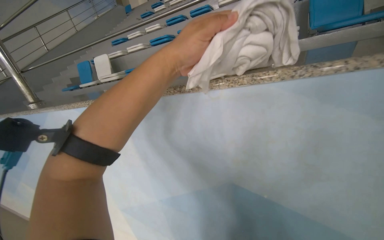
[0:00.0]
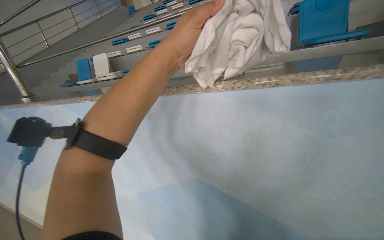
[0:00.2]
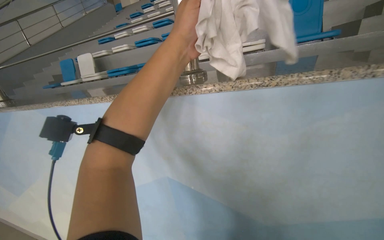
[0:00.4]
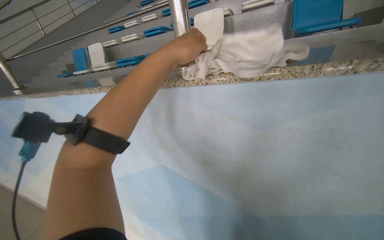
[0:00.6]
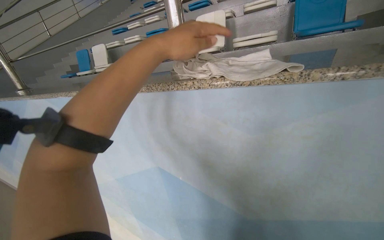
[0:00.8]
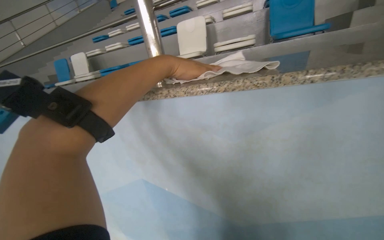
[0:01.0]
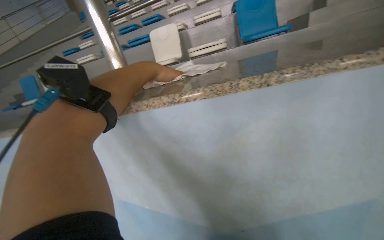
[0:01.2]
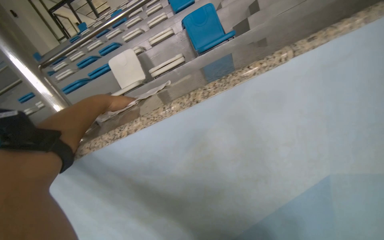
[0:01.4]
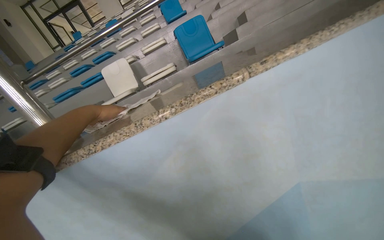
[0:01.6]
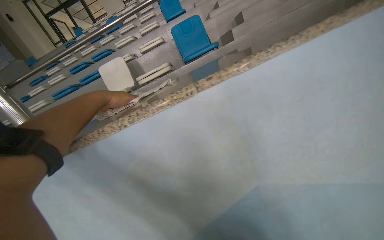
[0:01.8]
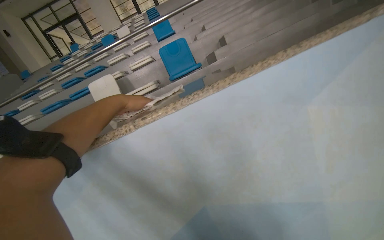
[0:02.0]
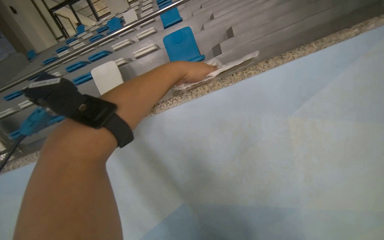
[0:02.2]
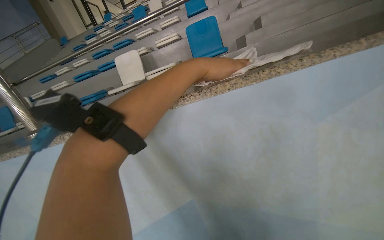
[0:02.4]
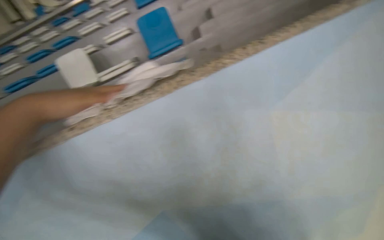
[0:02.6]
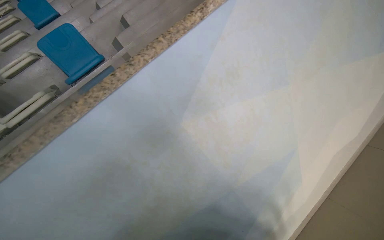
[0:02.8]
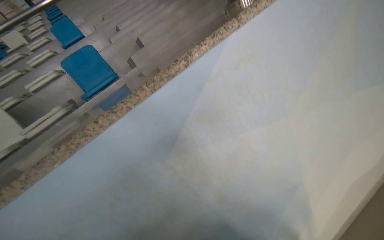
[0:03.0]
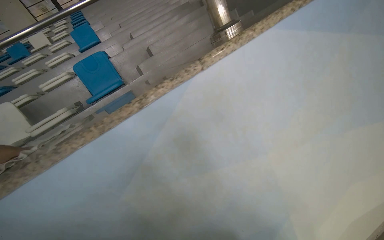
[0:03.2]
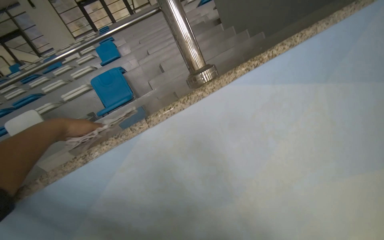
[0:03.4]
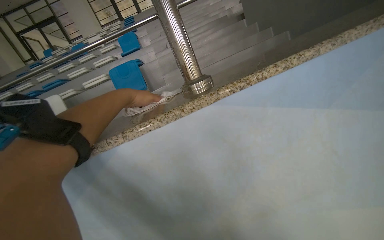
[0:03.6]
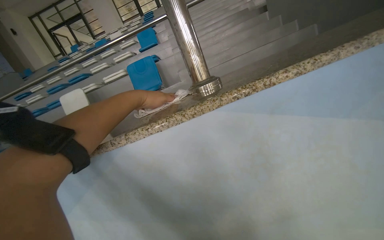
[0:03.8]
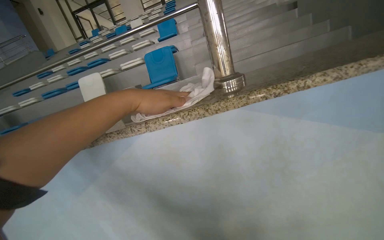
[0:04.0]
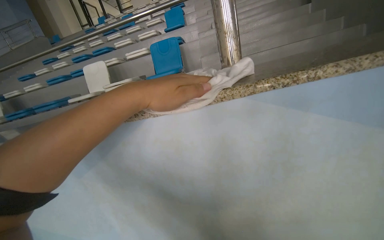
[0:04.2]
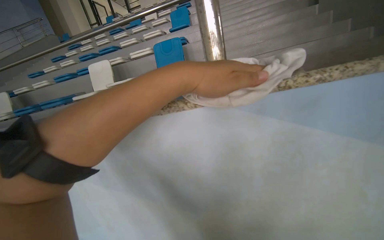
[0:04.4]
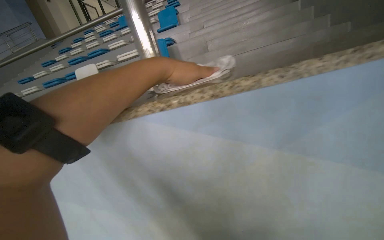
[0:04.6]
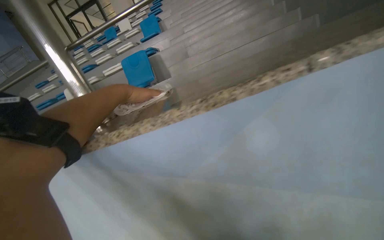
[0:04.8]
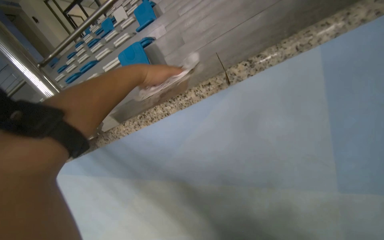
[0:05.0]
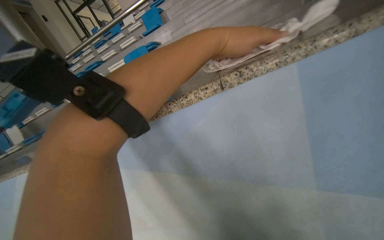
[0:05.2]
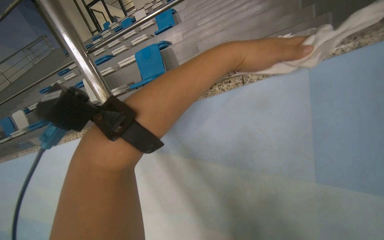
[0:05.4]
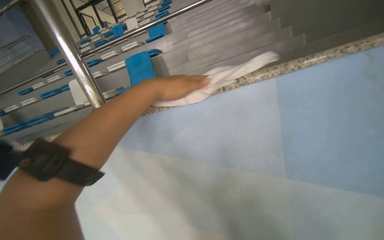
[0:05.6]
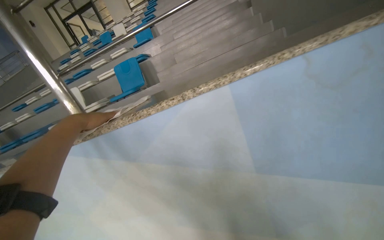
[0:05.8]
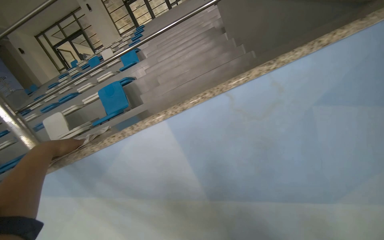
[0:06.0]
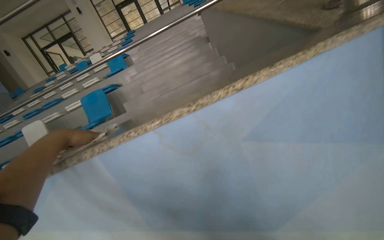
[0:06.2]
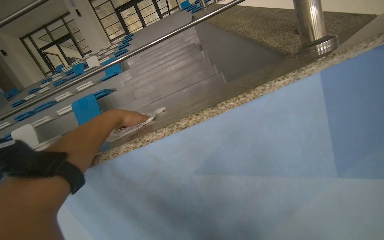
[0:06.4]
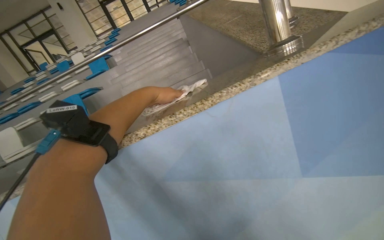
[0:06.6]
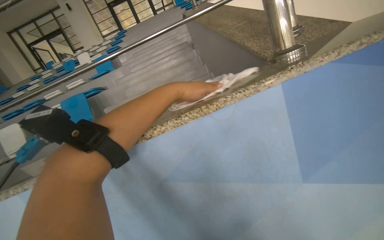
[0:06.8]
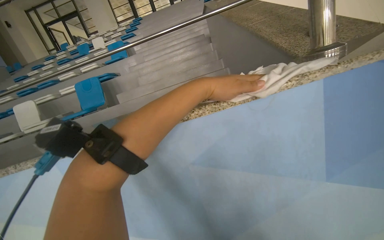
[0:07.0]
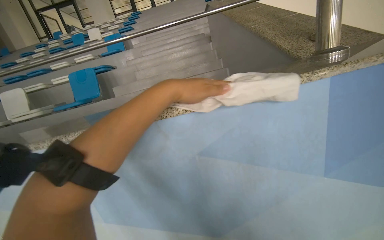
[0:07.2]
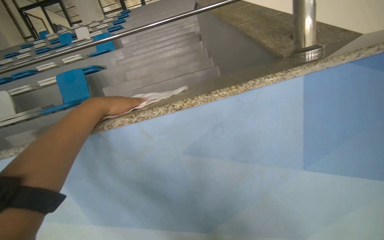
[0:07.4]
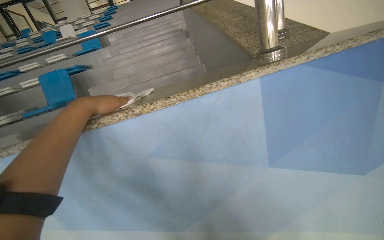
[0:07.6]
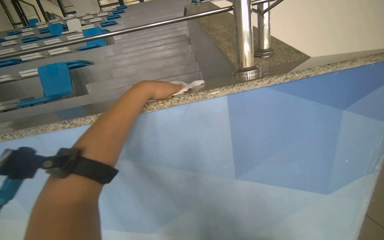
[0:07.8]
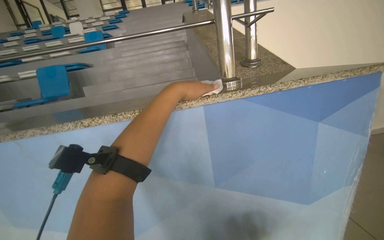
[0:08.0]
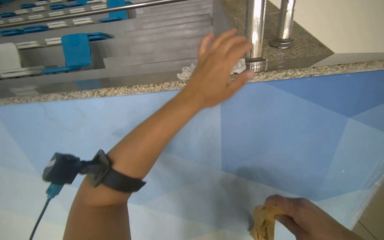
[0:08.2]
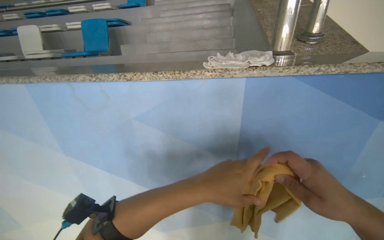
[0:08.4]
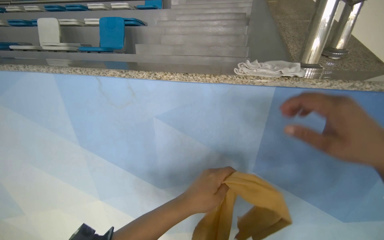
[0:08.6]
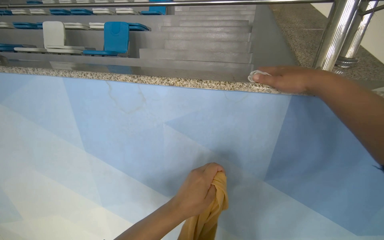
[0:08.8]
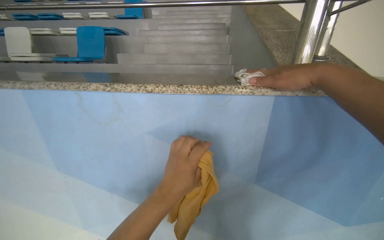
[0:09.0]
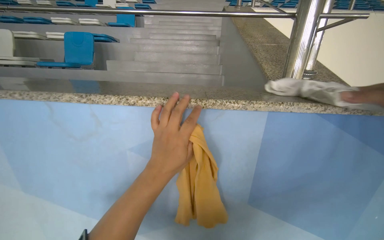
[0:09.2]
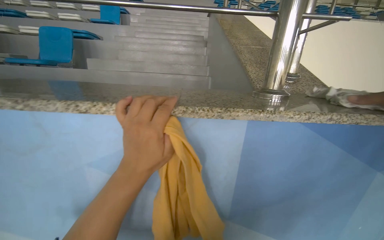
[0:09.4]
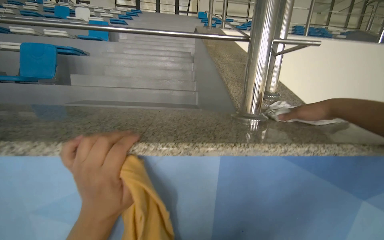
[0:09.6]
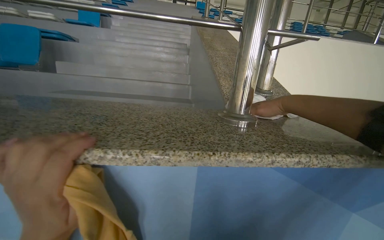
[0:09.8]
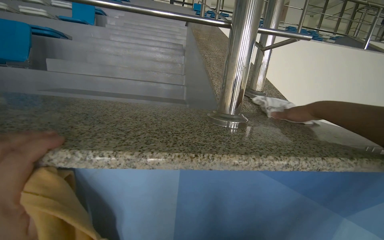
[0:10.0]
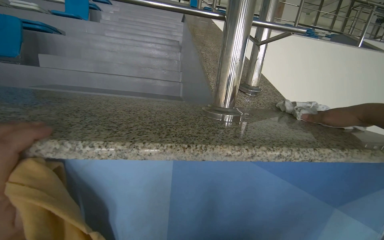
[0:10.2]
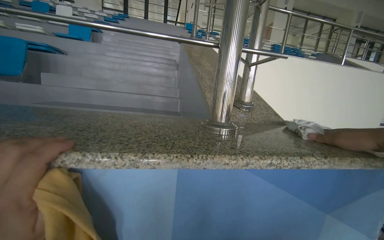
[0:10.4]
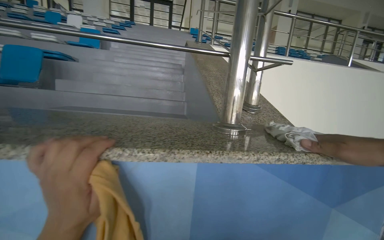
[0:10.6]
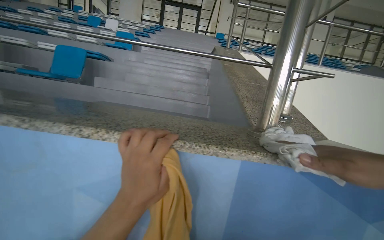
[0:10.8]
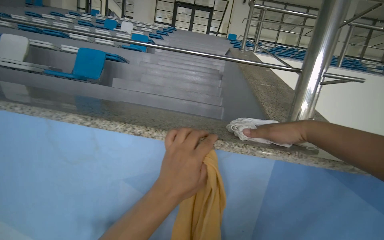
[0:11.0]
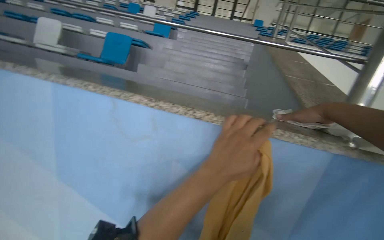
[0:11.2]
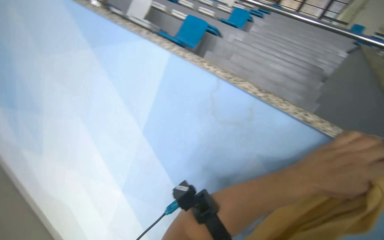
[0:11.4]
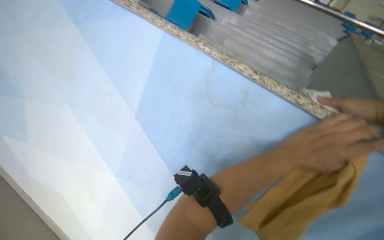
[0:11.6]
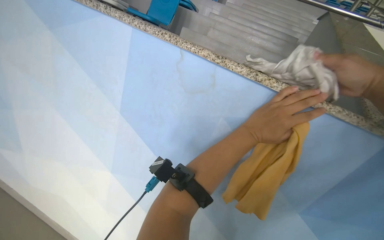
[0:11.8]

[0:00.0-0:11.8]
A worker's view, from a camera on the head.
Job: wiping surfaces.
The whole recording: Wiping counter surface. The worker wipes the counter surface along the pool edge with a white and yellow cloth.
0:00.0 to 0:01.4: The wearer looks roughly 25 degrees further to the right.
0:01.4 to 0:03.0: The wearer moves some 50 cm. The wearer's head swings some 25 degrees to the right.
0:03.0 to 0:04.4: The head turns to the left by approximately 40 degrees.
0:04.4 to 0:06.0: The wearer moves approximately 60 cm.
0:06.0 to 0:07.4: The left hand heads up the picture, covering roughly 20 cm, and travels to the right and back again, about 60 cm each way.
0:07.4 to 0:08.8: The left hand travels down the picture and to the right by approximately 40 cm.
0:08.8 to 0:10.4: The view swings roughly 20 degrees to the right.
0:10.4 to 0:11.8: The wearer's head swings about 35 degrees to the left.

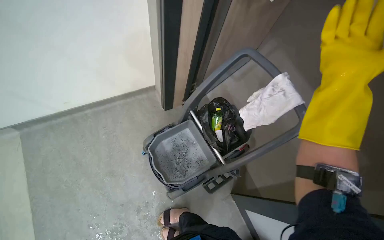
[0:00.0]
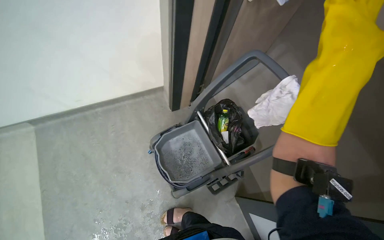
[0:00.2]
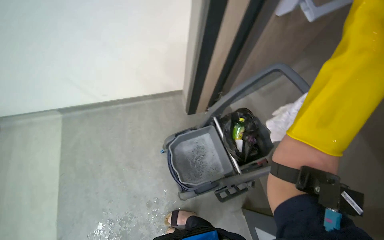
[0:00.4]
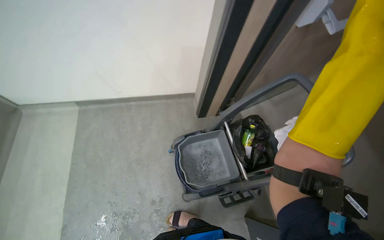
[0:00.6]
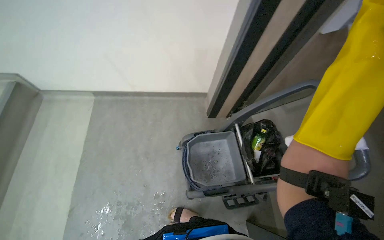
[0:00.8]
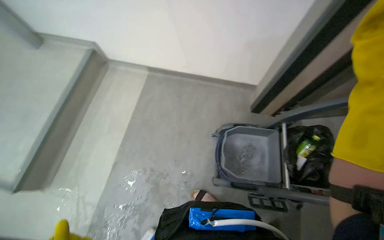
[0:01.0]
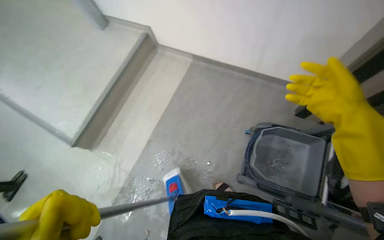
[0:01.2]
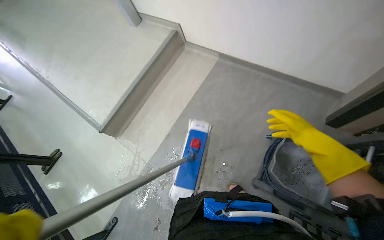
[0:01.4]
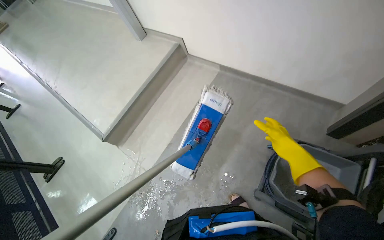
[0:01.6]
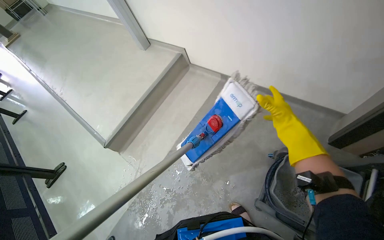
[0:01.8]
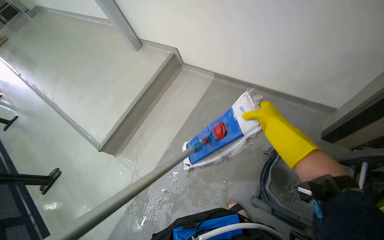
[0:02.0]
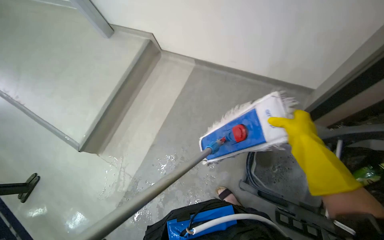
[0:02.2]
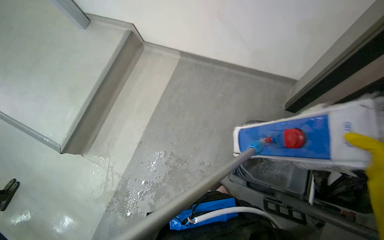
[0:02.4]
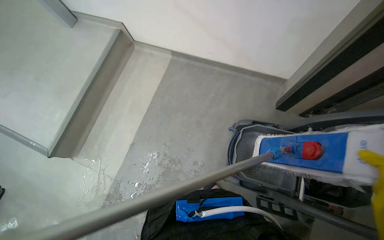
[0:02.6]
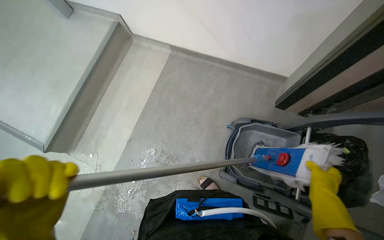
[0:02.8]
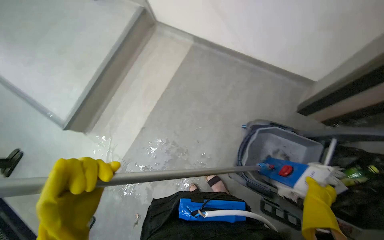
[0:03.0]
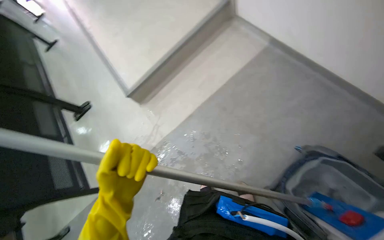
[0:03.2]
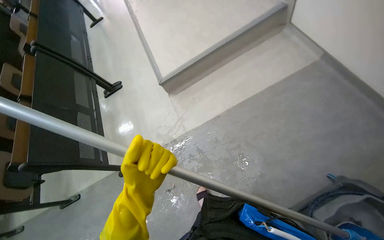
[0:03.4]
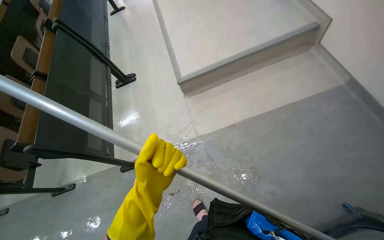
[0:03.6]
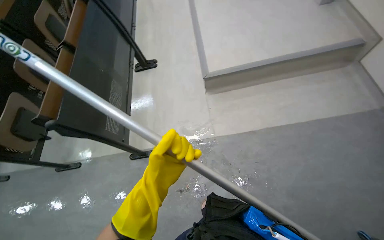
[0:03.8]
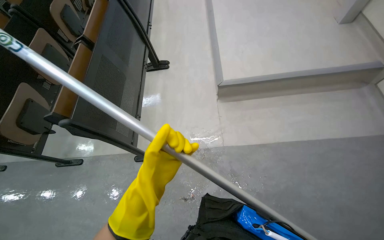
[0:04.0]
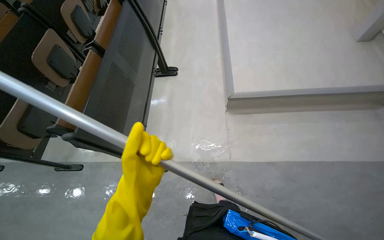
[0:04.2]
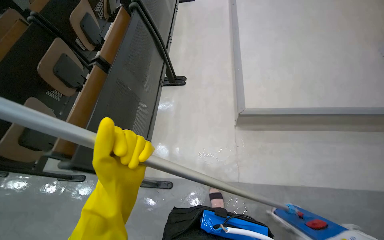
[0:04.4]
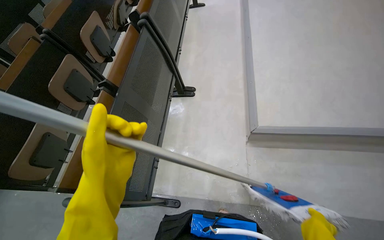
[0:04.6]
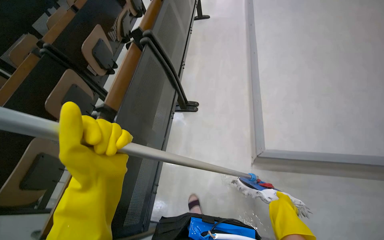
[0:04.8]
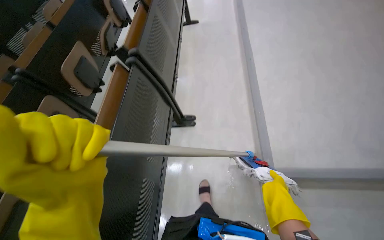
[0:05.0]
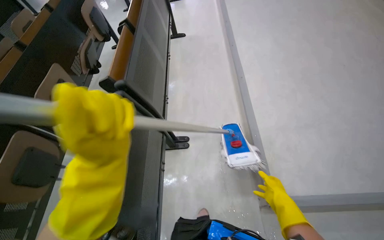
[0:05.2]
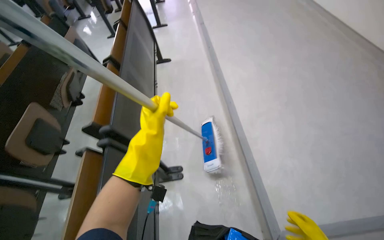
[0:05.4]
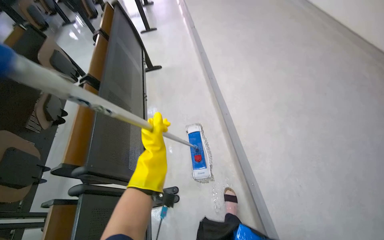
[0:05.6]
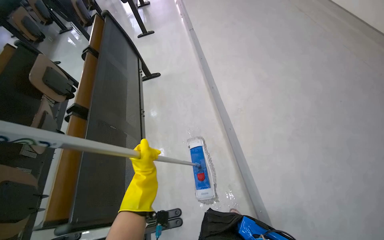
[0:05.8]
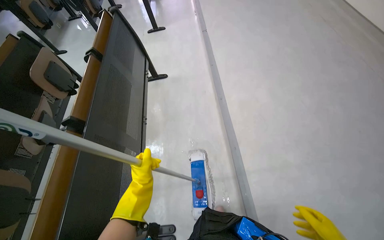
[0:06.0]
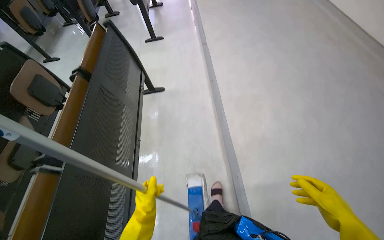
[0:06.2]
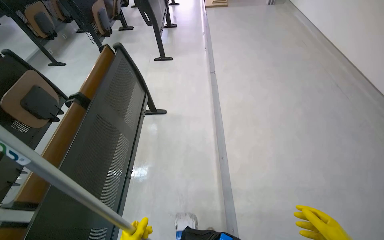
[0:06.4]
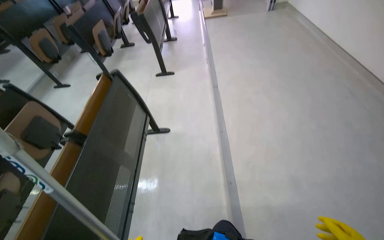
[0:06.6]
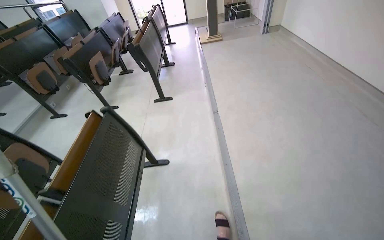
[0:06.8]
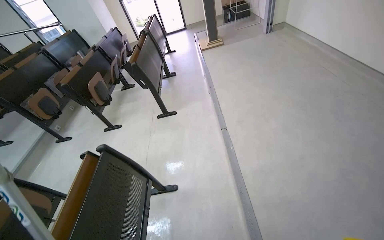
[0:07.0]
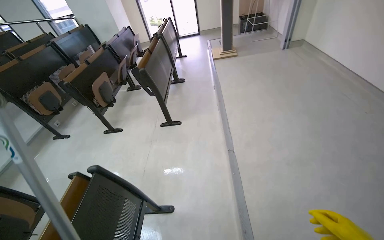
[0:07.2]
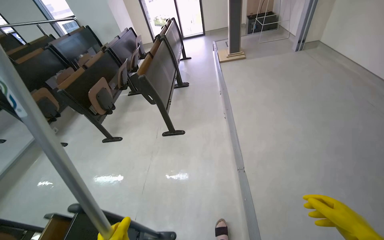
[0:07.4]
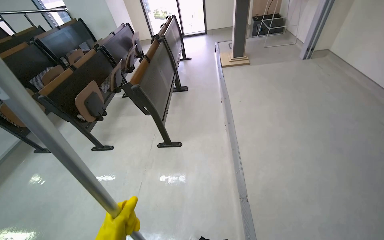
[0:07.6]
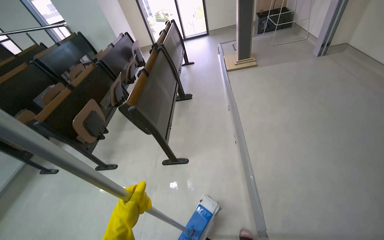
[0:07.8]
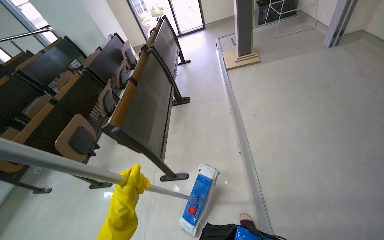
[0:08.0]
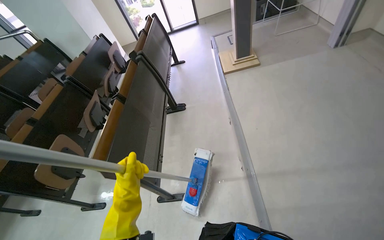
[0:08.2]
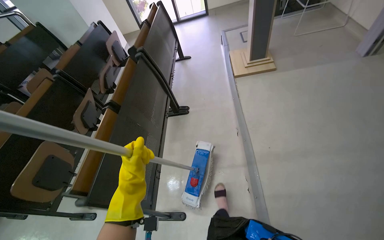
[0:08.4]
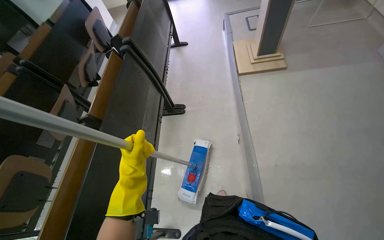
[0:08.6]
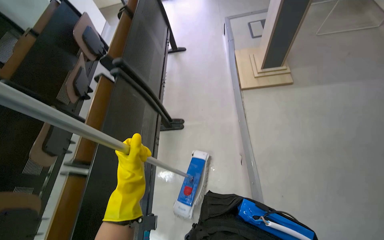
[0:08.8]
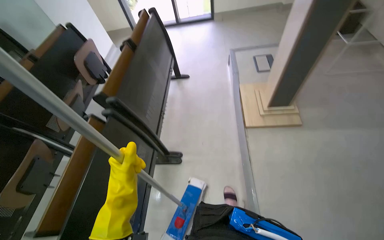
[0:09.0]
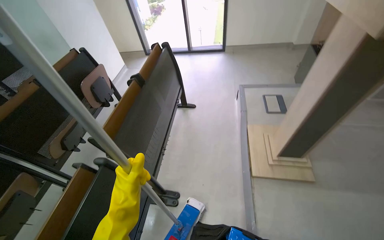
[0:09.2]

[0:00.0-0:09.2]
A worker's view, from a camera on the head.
Job: mopping floor.
The whole recording: Mopping classroom floor. The worker mops the classroom floor, moving around the seats and along the walls.
0:00.0 to 0:01.6: The head turns to the left by about 65 degrees.
0:03.0 to 0:04.6: The camera travels approximately 1 m. The wearer's head swings approximately 65 degrees to the left.
0:04.6 to 0:06.2: The wearer moves approximately 1.5 m.
0:06.2 to 0:07.6: The wearer moves some 1.5 m. The view tilts roughly 15 degrees upward.
0:07.6 to 0:09.2: The wearer moves some 2 m.
